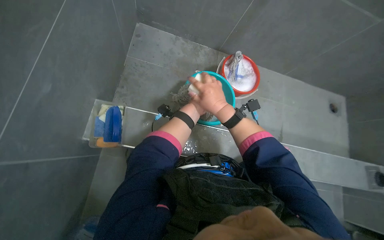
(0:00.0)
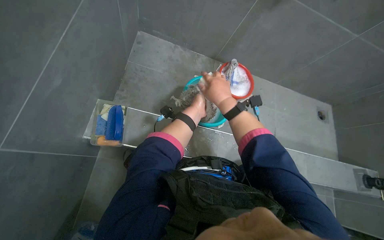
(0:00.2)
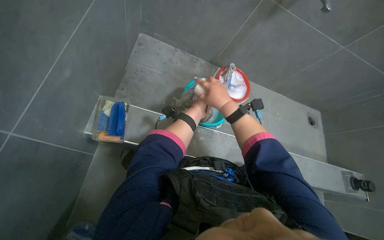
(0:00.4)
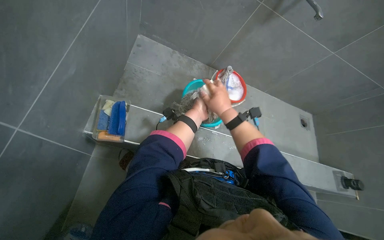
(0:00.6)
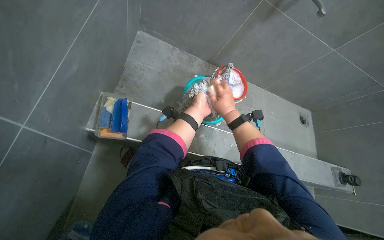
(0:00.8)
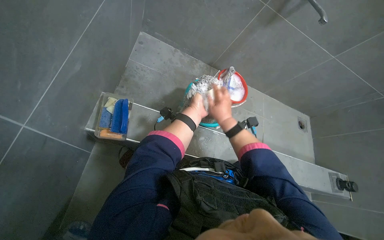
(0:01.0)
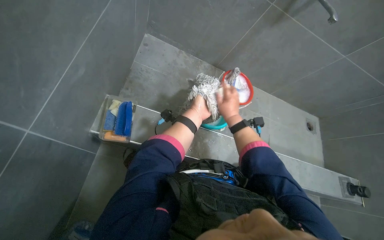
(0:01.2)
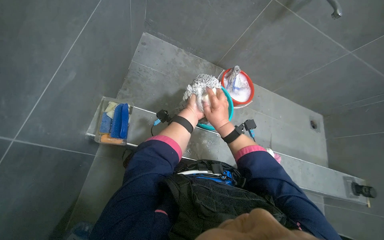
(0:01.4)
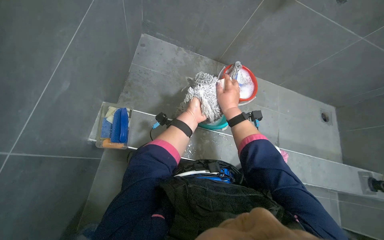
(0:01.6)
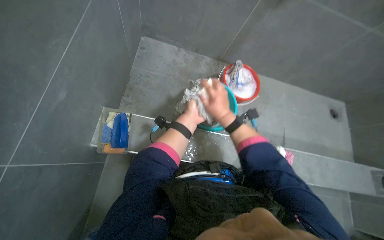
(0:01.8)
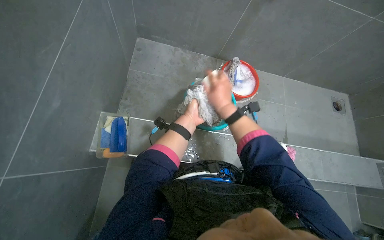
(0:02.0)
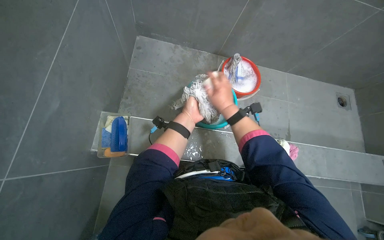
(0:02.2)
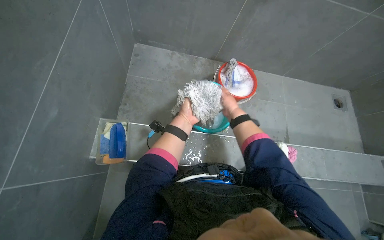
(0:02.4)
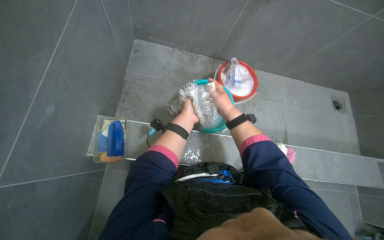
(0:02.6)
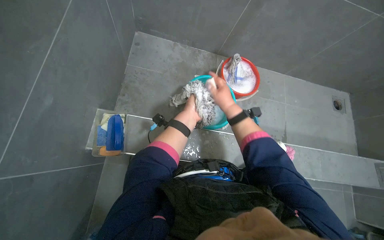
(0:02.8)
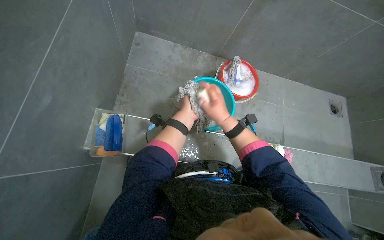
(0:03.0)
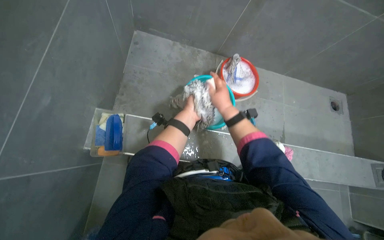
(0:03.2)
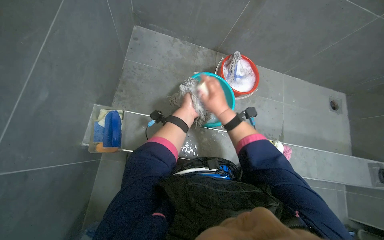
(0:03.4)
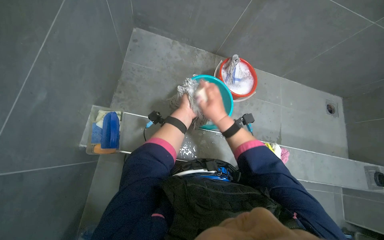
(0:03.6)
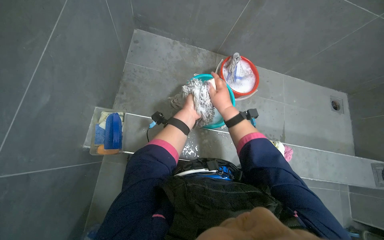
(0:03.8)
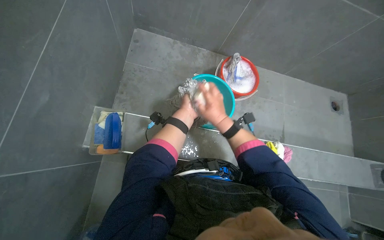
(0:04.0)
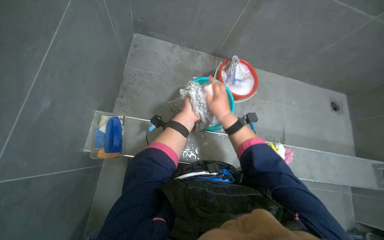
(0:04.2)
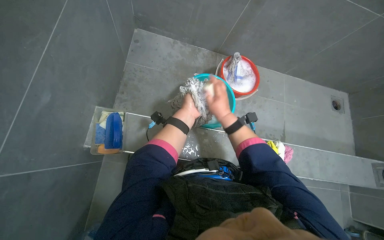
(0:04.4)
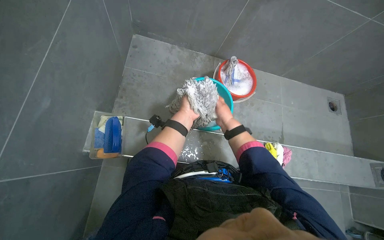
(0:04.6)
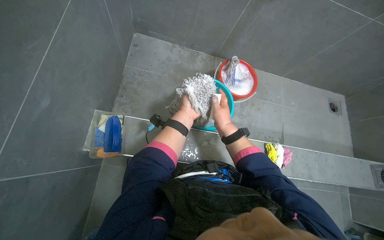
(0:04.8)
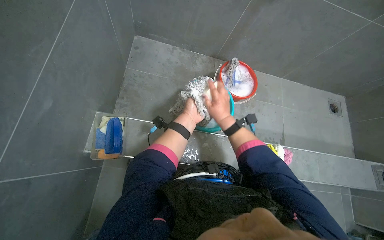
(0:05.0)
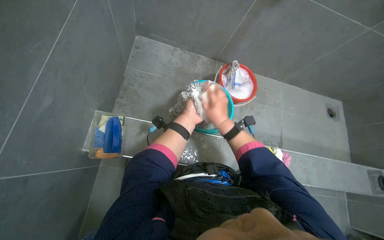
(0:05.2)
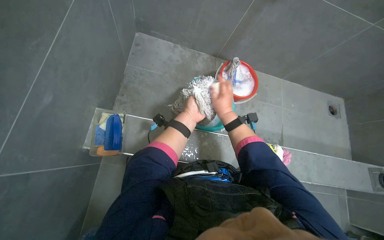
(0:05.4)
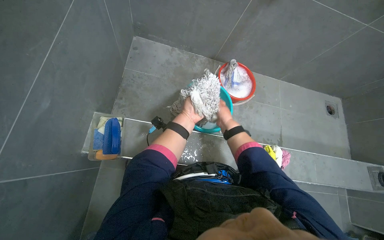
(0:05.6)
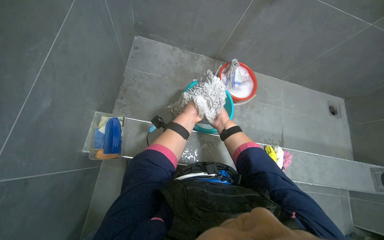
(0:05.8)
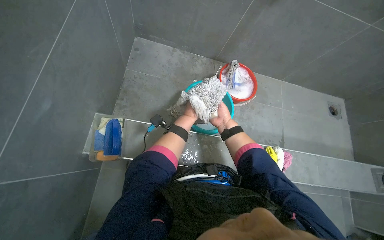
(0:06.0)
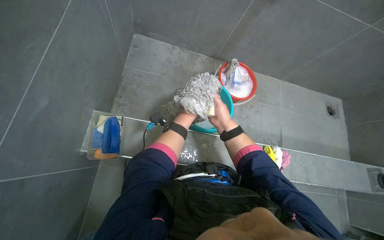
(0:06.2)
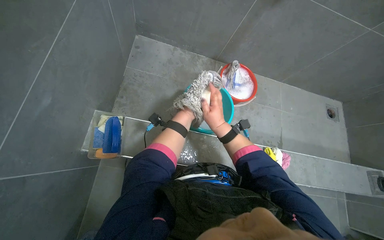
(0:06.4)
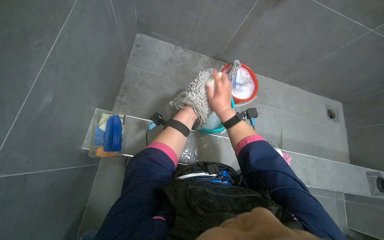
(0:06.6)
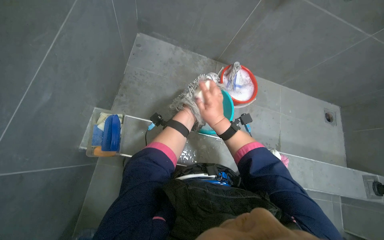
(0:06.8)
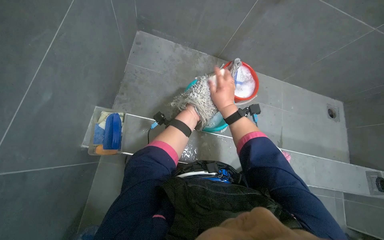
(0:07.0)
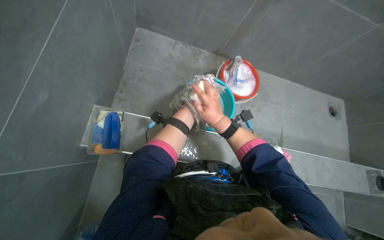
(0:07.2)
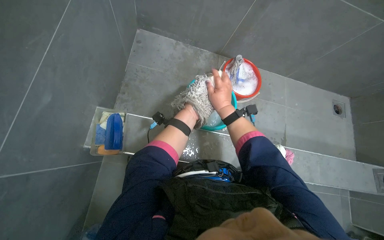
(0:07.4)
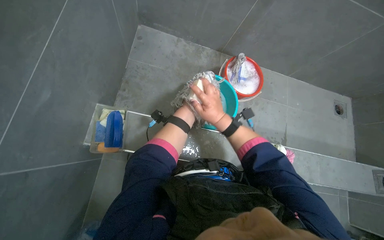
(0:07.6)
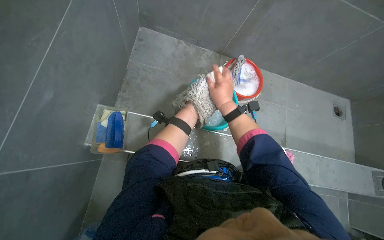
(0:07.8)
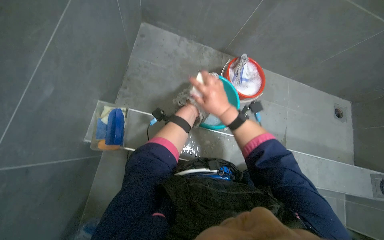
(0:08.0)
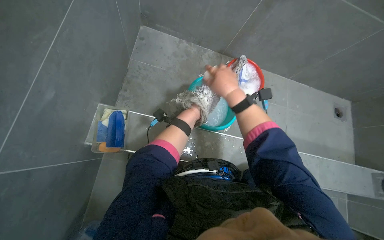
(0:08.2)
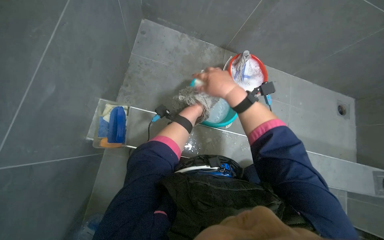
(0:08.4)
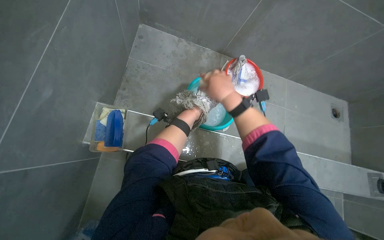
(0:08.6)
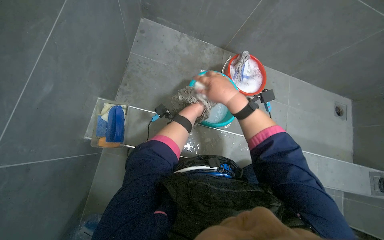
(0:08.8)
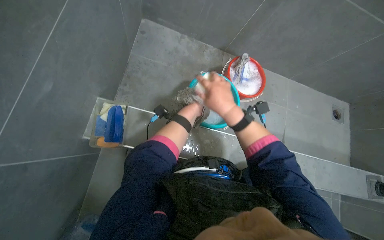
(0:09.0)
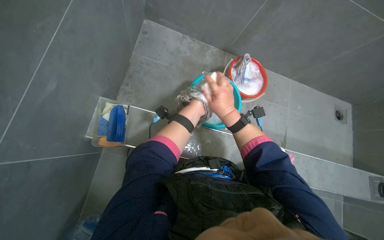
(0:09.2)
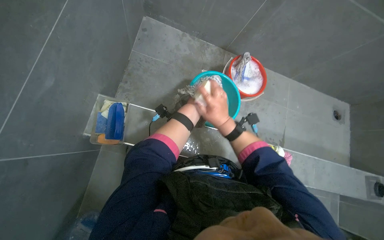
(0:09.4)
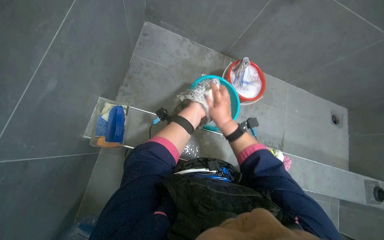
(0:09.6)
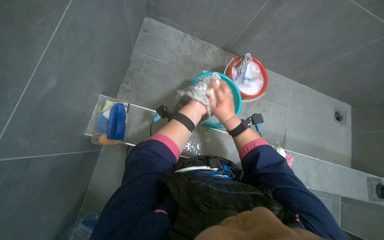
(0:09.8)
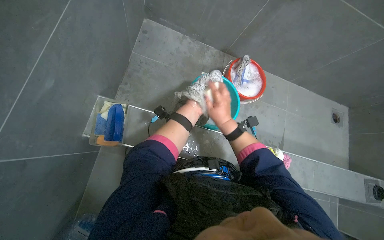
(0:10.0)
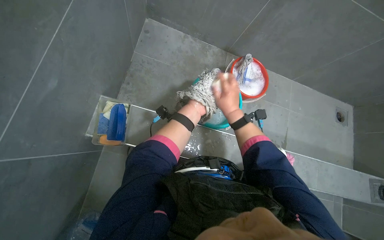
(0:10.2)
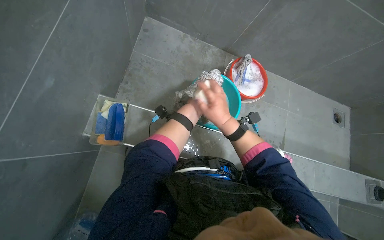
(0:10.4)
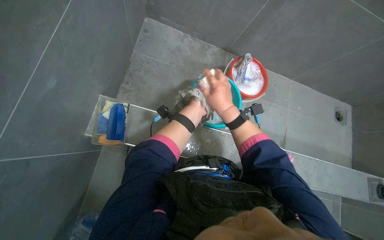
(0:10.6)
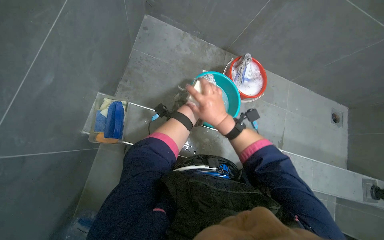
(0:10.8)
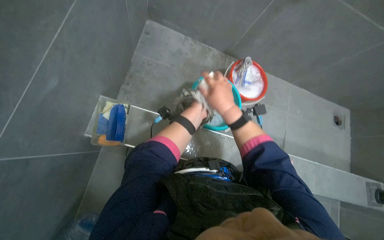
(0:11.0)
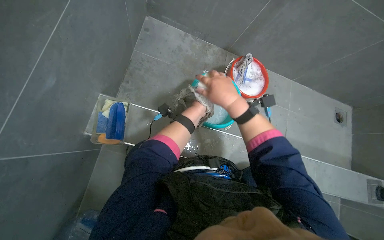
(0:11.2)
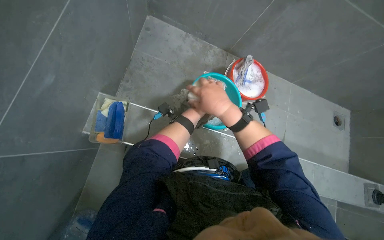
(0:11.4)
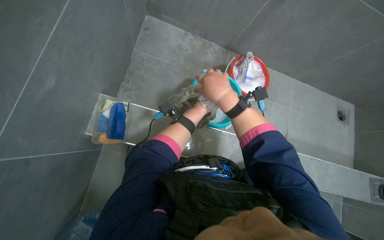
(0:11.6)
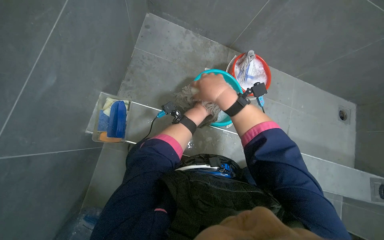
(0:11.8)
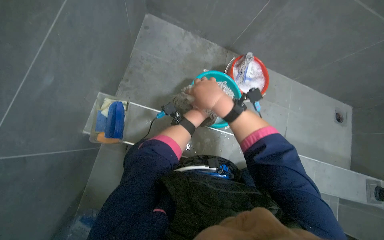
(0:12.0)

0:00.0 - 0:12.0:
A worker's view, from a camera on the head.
Job: preparing cleaning supplies.
The whole recording: Washing cloth in bucket. The worker washes a cloth in a bucket, rubbing soap on it to clean it.
0:04.4 - 0:06.0: The right hand heads farther from the camera, covering approximately 15 cm.
0:06.0 - 0:07.6: The right hand shifts some 15 cm nearer to the camera.

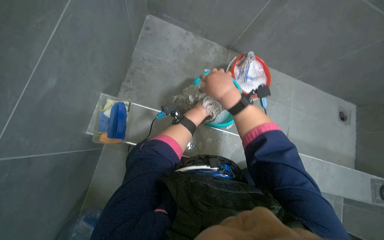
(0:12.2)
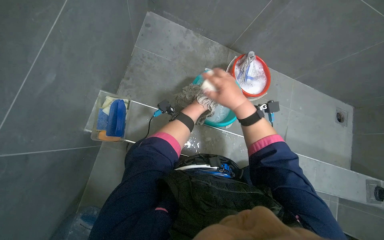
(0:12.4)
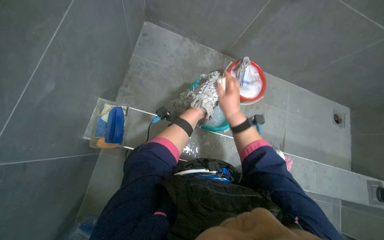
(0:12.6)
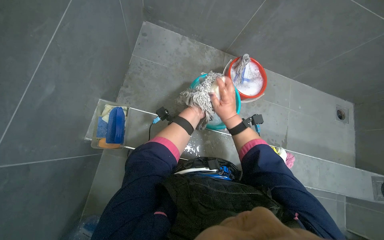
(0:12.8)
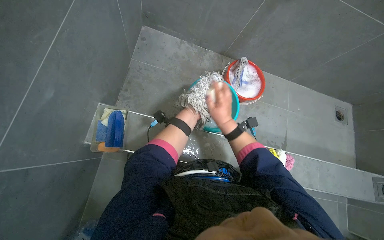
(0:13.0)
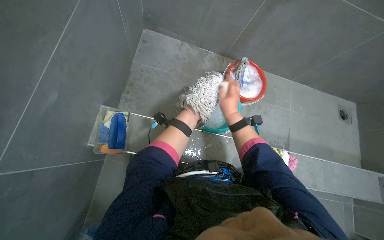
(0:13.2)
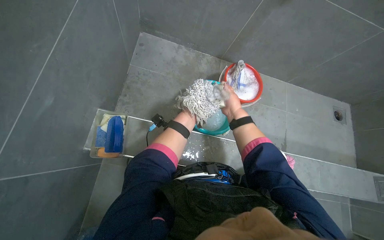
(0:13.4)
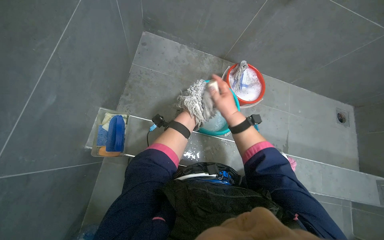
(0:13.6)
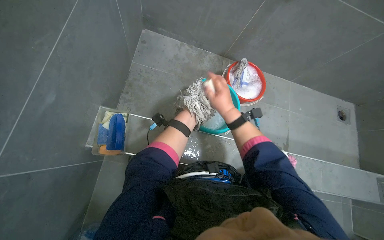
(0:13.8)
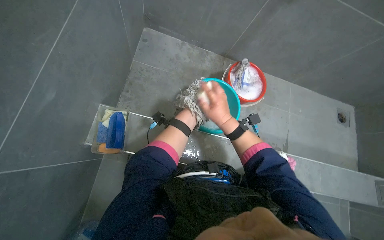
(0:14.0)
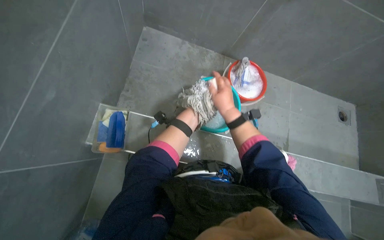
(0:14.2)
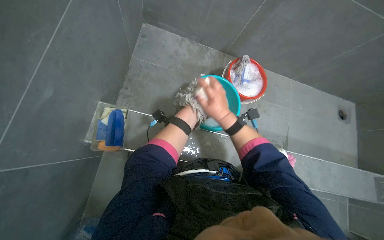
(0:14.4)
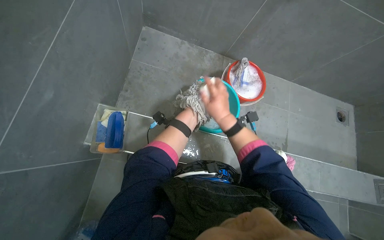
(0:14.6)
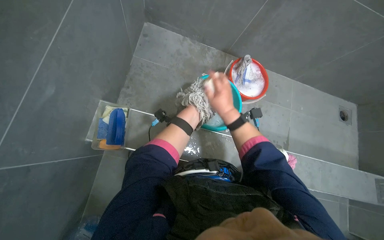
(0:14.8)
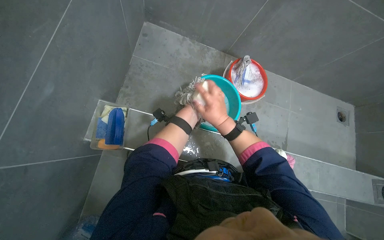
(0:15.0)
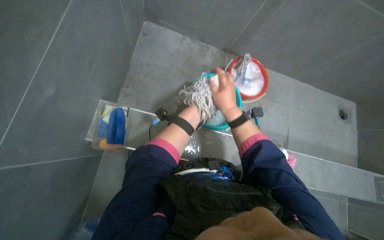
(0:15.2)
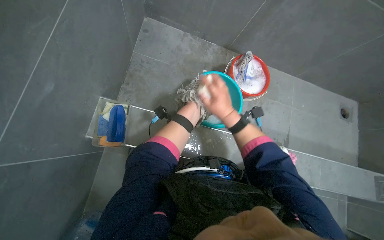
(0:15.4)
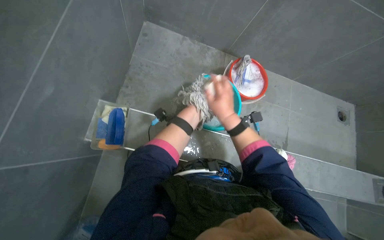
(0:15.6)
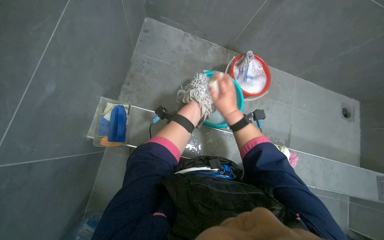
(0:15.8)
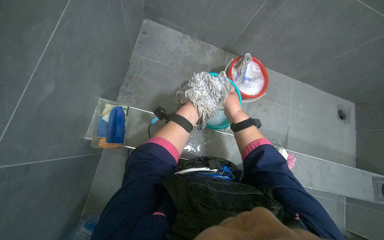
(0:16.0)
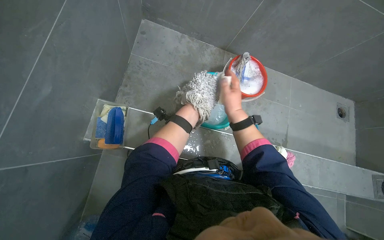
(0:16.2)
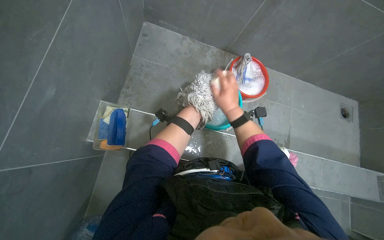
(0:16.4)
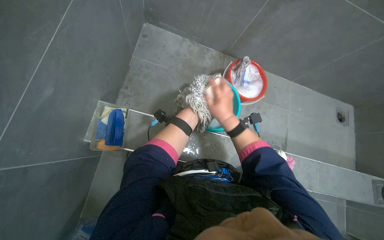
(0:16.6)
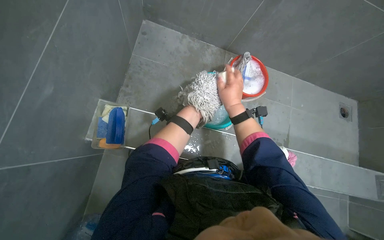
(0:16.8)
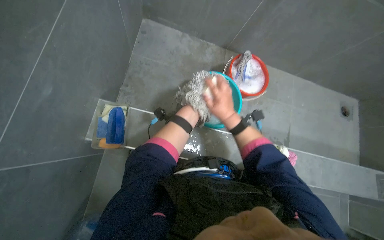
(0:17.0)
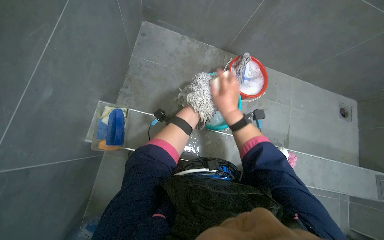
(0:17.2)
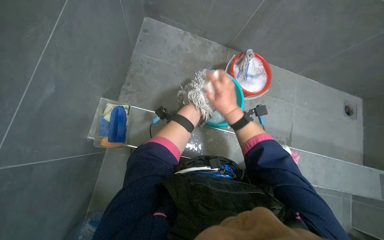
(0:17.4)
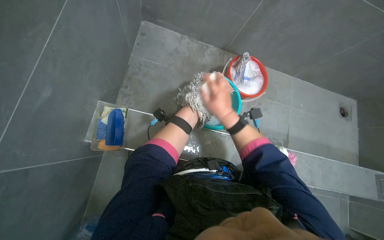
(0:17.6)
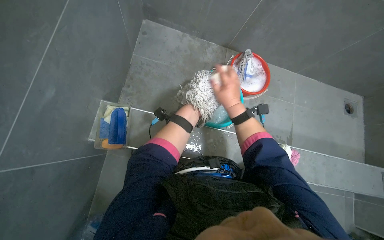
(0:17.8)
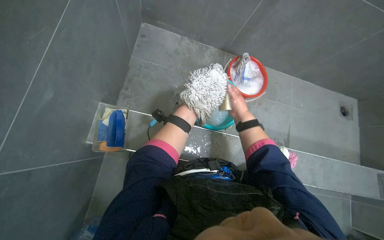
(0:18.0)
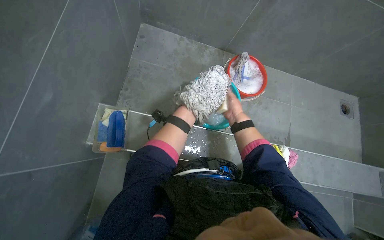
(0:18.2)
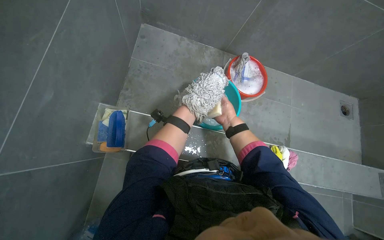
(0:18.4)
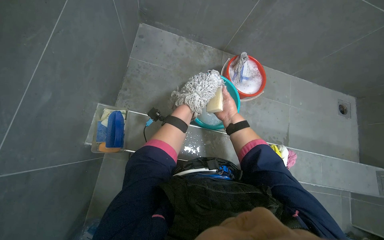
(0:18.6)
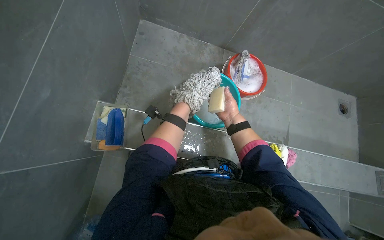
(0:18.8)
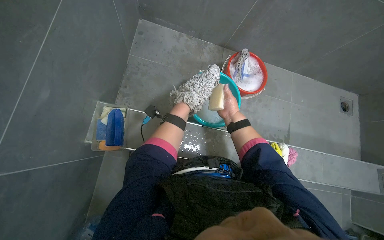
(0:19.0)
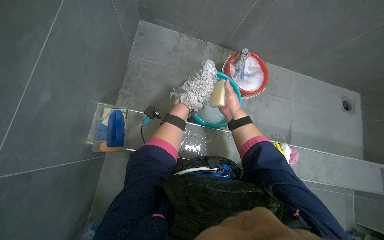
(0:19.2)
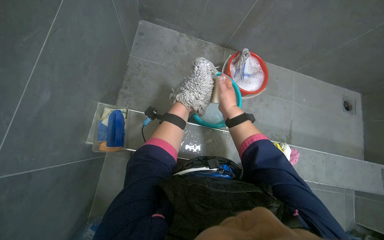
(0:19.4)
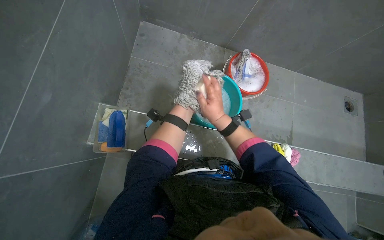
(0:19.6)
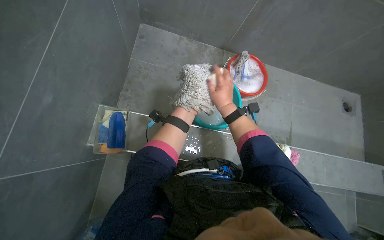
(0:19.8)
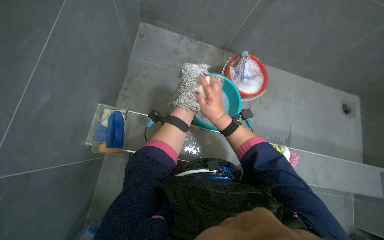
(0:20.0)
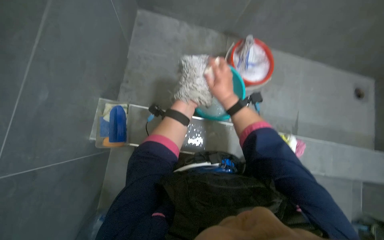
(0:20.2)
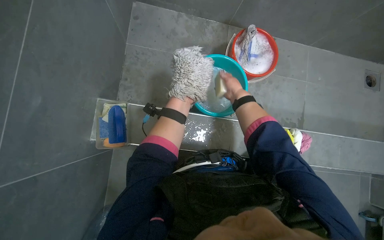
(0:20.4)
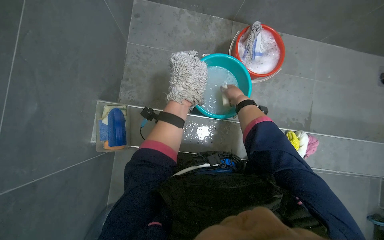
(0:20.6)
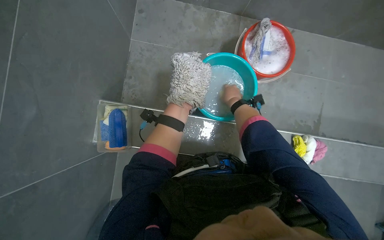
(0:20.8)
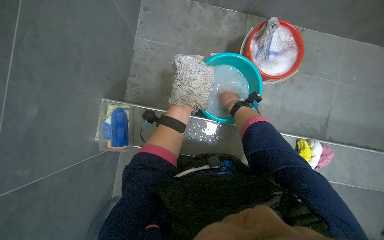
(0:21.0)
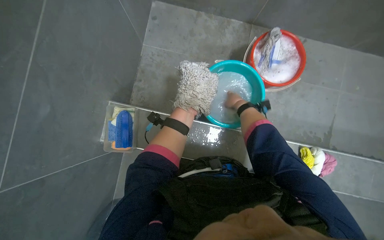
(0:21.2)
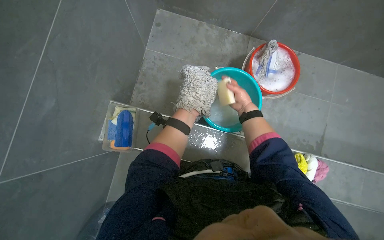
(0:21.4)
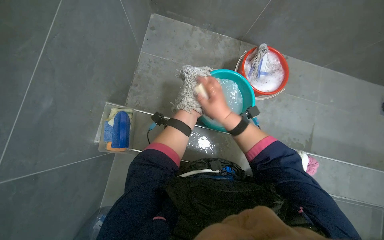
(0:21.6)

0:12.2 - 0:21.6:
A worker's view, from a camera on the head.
Job: preparing cleaning supplies.
The whole recording: Washing cloth in bucket. The worker washes a cloth in a bucket, rubbing soap on it to clean it.
0:17.0 - 0:18.4: The right hand travels farther from the camera by roughly 15 cm.
0:18.4 - 0:20.0: The right hand travels nearer to the camera and to the left by approximately 15 cm.
0:20.0 - 0:21.6: The right hand moves approximately 10 cm to the right and comes back.
